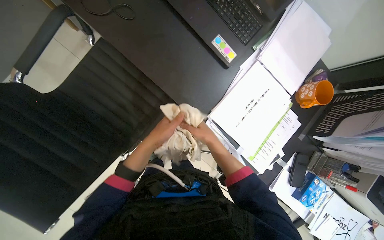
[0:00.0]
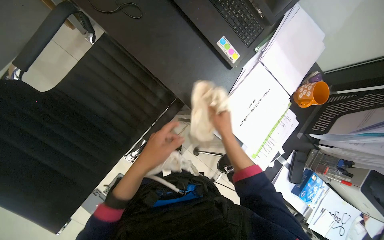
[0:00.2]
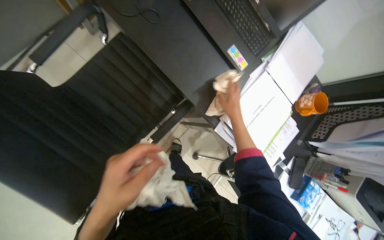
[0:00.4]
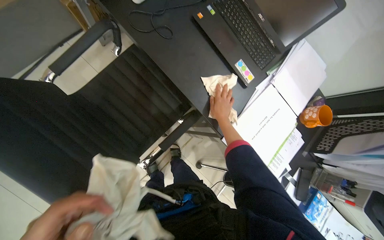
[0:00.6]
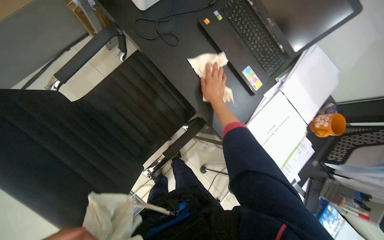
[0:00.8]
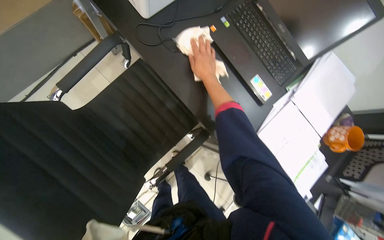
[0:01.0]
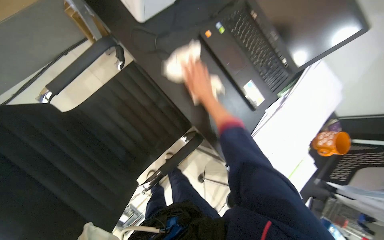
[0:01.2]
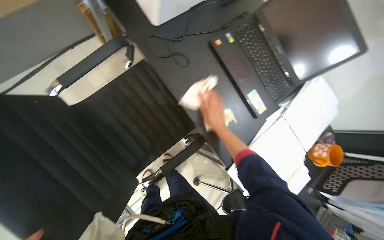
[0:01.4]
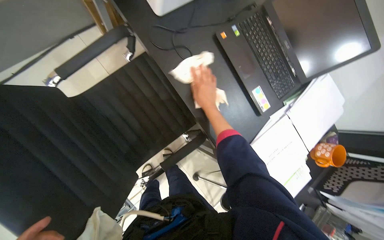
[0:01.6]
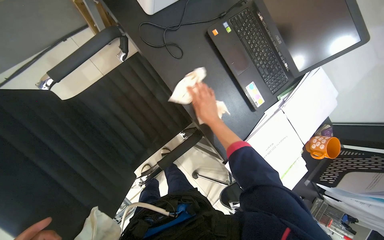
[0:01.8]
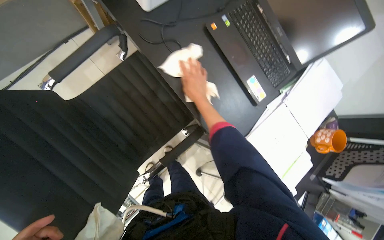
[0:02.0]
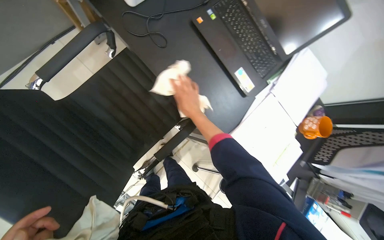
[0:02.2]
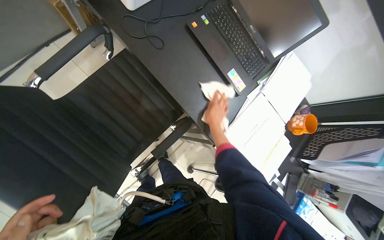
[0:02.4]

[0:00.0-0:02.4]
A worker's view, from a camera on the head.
Job: organizing items.
The whole recording: Organizing papers on desk. The worker organizes a stack of papers on the desk.
0.0 to 1.2 s: The right hand travels up the picture by roughly 30 cm.
1.2 to 2.4 s: The right hand moves up and down the picture over approximately 15 cm, changing direction 2 times.

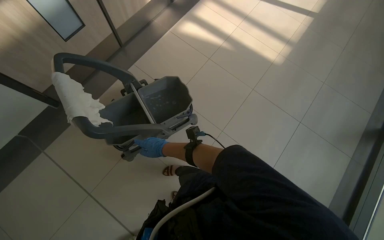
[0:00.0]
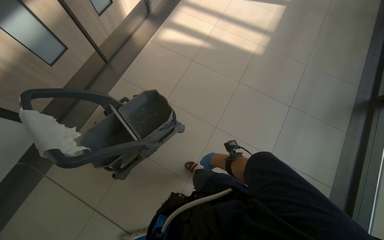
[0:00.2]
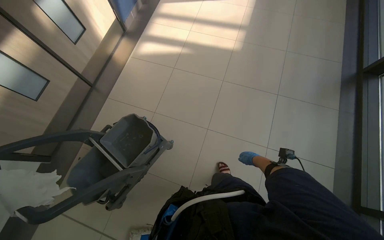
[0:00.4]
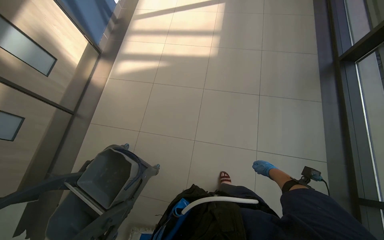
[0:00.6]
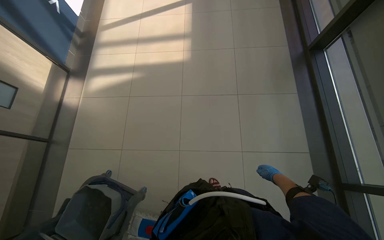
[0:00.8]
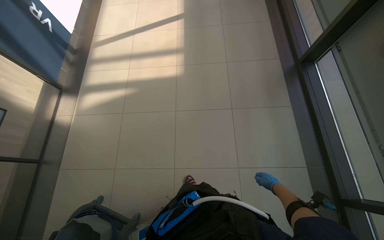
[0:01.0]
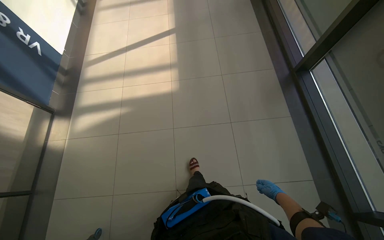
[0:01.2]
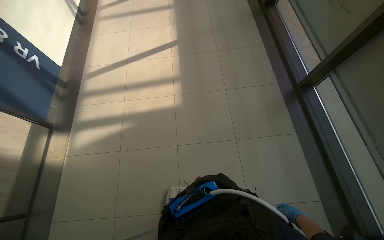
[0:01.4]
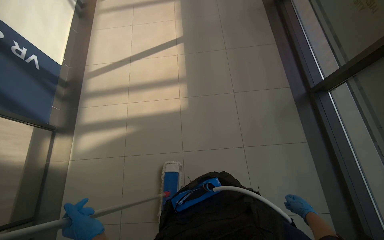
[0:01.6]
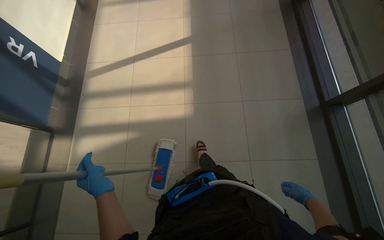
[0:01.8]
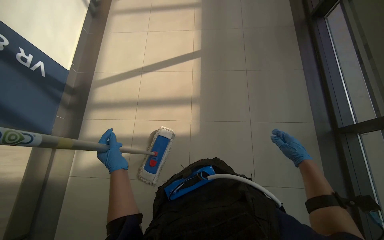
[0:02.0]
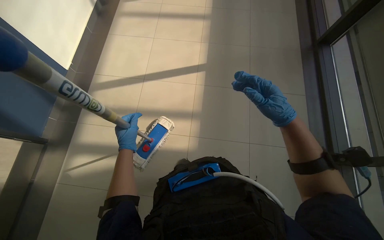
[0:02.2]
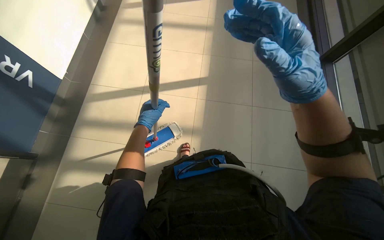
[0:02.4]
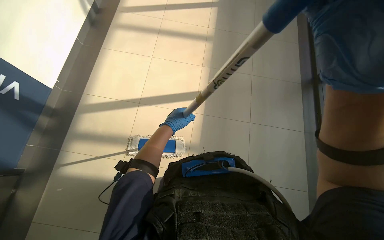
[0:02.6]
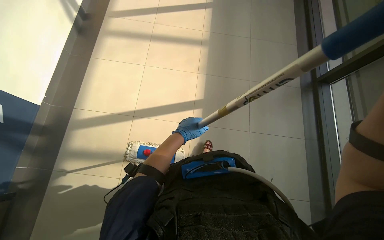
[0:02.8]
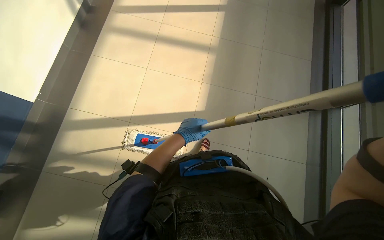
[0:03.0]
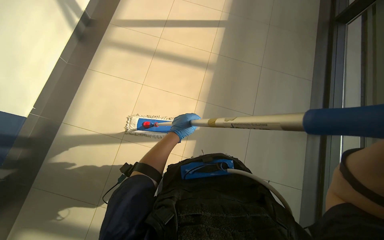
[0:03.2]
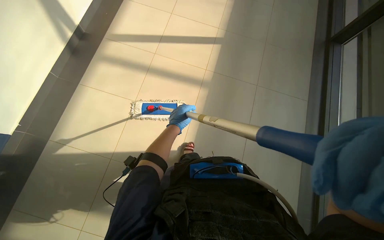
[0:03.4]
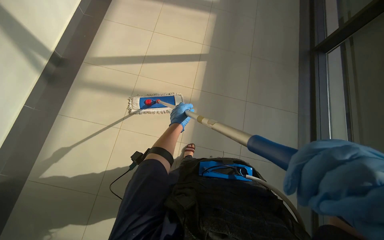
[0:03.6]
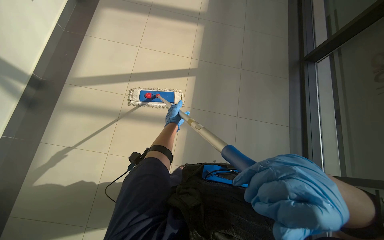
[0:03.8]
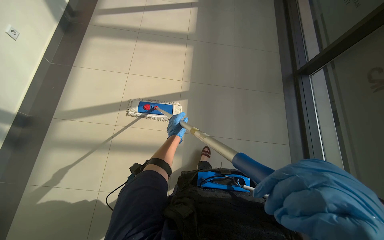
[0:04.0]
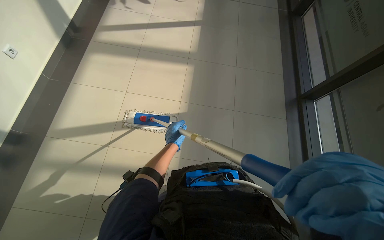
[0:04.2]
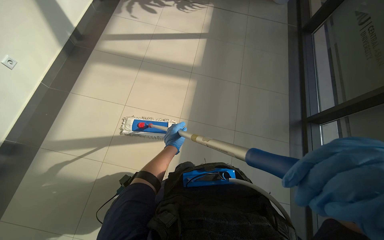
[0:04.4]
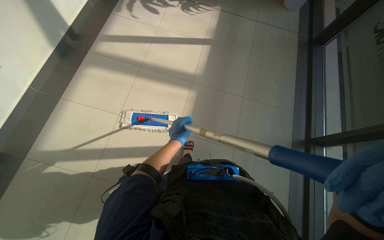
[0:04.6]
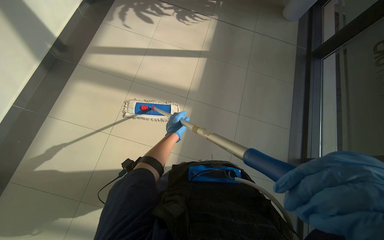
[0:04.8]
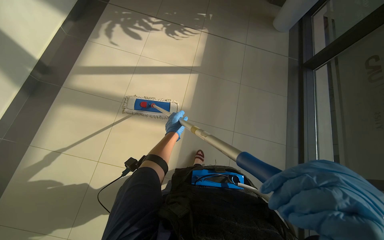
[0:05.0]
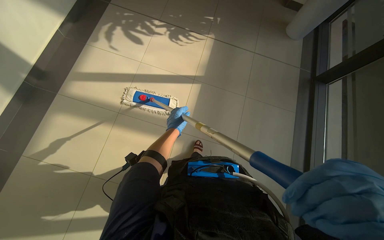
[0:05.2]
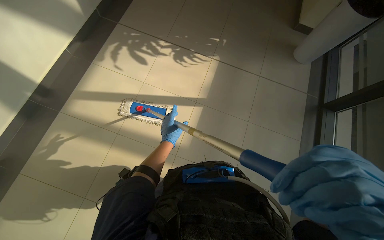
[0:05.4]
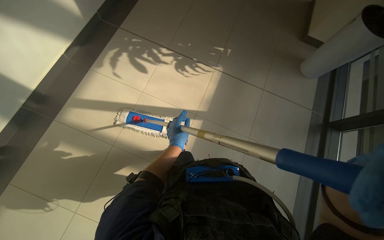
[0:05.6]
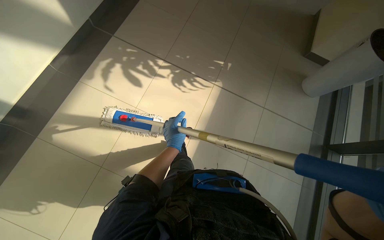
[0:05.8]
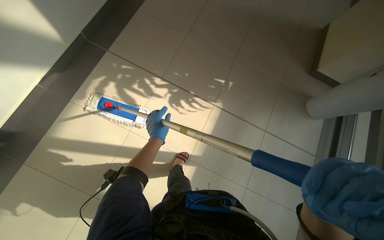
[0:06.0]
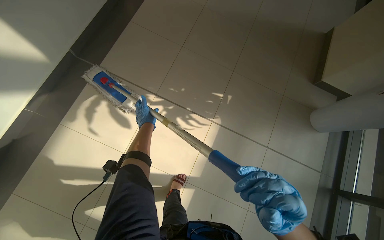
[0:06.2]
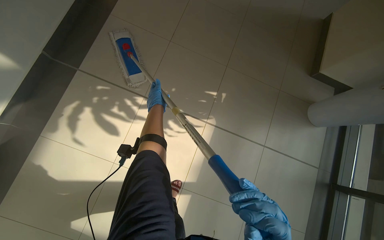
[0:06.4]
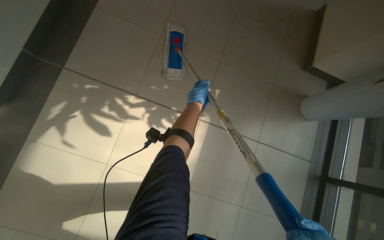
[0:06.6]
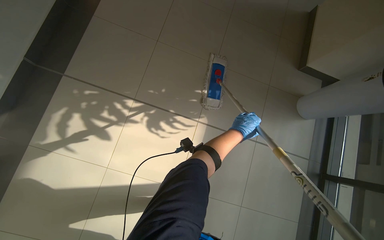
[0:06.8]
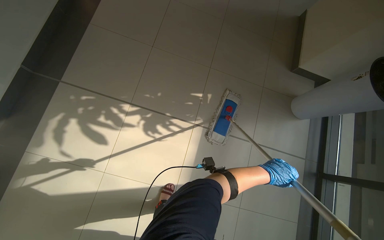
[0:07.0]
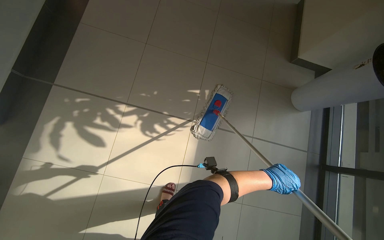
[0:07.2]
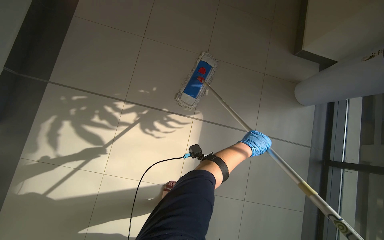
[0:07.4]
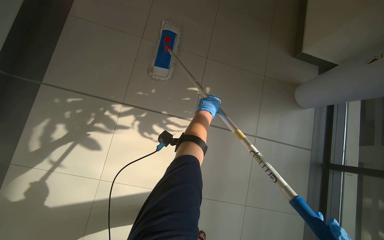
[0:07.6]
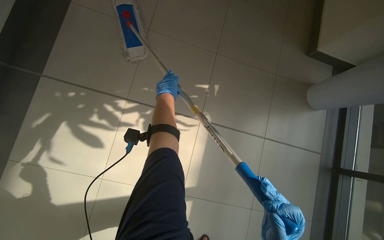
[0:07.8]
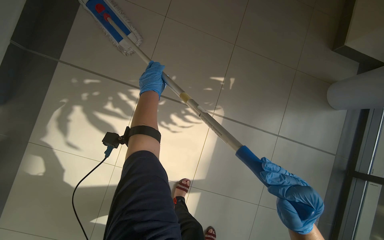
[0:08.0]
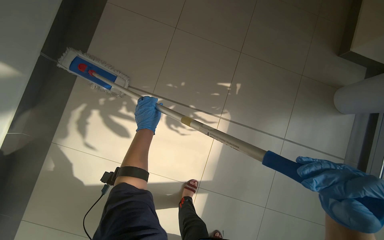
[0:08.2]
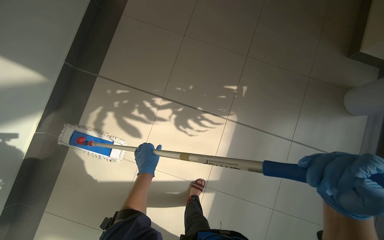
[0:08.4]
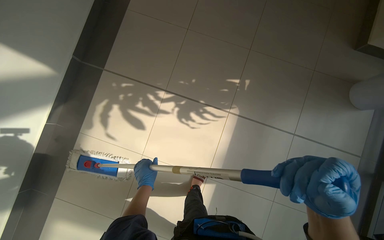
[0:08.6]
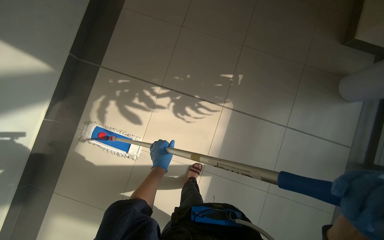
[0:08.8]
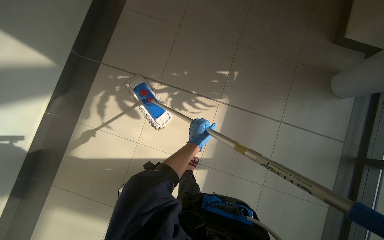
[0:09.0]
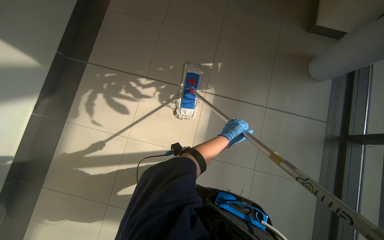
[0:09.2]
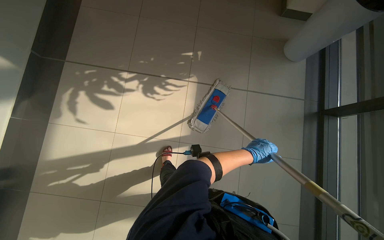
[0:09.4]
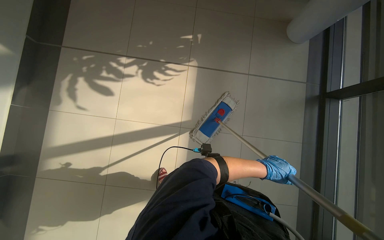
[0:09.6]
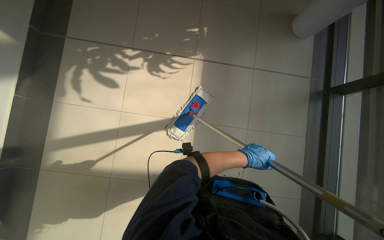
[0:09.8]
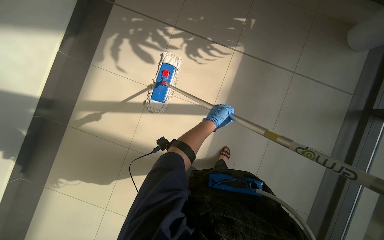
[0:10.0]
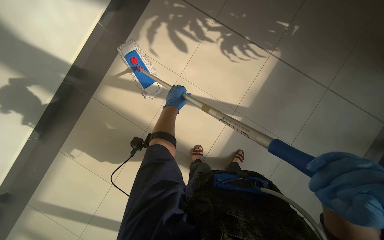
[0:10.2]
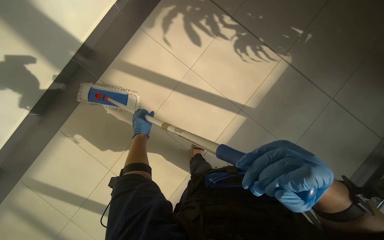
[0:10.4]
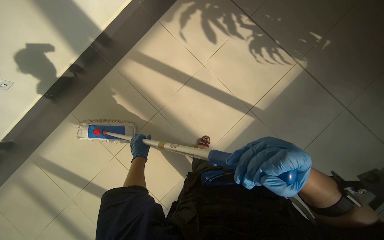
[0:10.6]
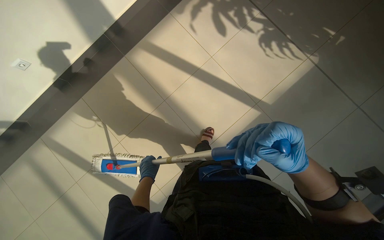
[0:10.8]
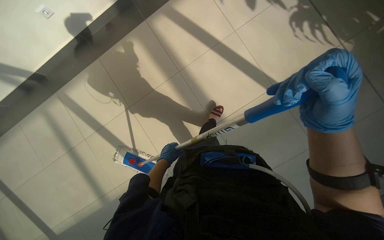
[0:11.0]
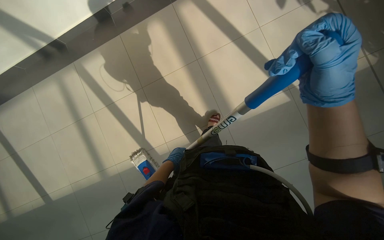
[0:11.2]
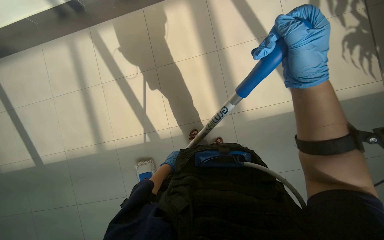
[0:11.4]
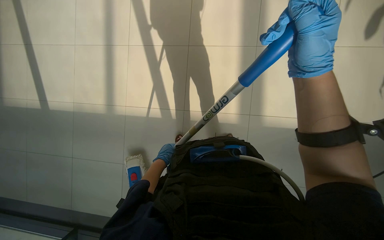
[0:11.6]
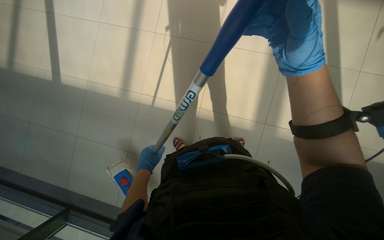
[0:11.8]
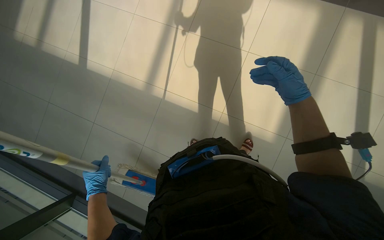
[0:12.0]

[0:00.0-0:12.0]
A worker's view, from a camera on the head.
Job: mopping floor.
The whole recording: Mopping the floor. The worker mops the floor using a mop and a cleaning cart.
0.0 to 1.6 s: The head travels about 1 m. The scene turns roughly 40 degrees counterclockwise in the picture.
1.6 to 3.0 s: The head travels some 1 m.
3.0 to 4.4 s: The wearer moves some 1 m. The view tilts some 10 degrees upward.
4.4 to 6.0 s: The head travels roughly 1.5 m.
6.0 to 7.6 s: The head travels some 50 cm.
7.6 to 9.0 s: The left hand travels down the picture and back again, some 35 cm each way.
9.0 to 10.4 s: The camera is carried approximately 50 cm.
10.4 to 12.0 s: The wearer moves roughly 60 cm. The scene turns roughly 45 degrees clockwise in the picture.

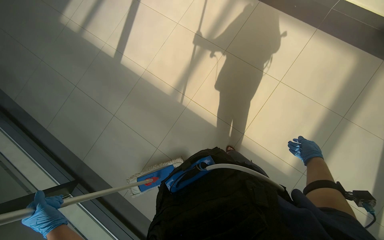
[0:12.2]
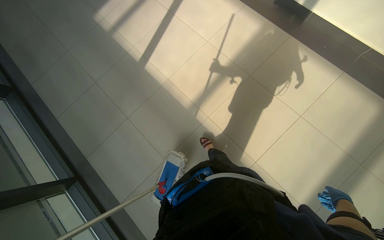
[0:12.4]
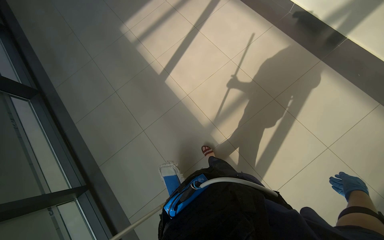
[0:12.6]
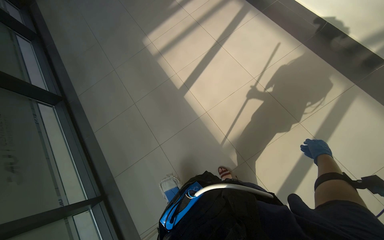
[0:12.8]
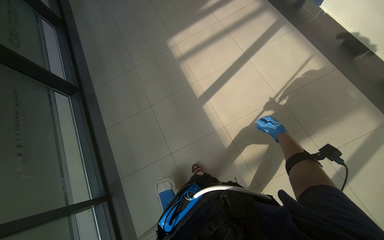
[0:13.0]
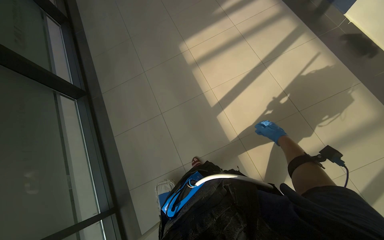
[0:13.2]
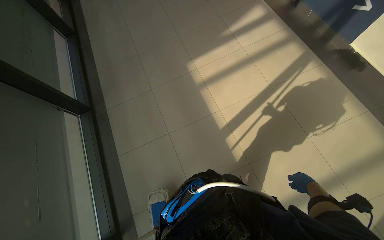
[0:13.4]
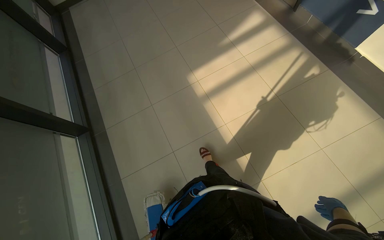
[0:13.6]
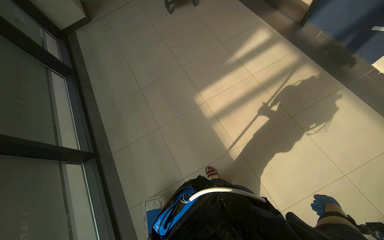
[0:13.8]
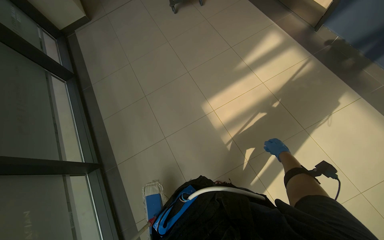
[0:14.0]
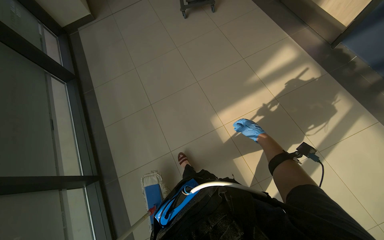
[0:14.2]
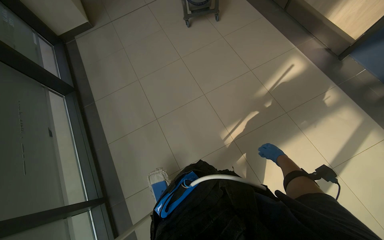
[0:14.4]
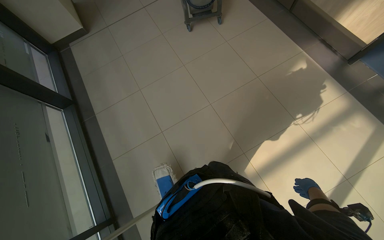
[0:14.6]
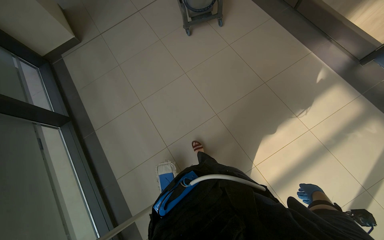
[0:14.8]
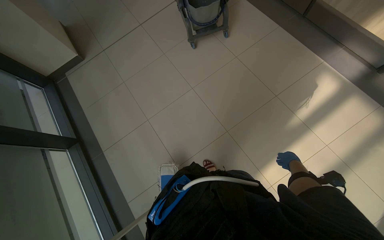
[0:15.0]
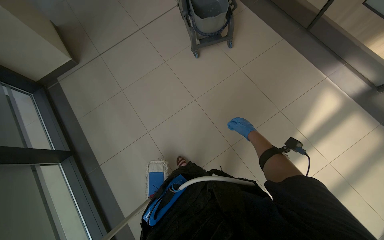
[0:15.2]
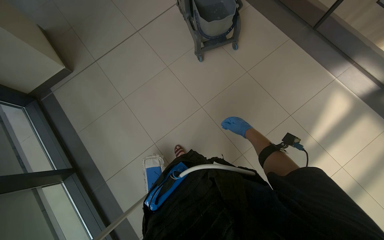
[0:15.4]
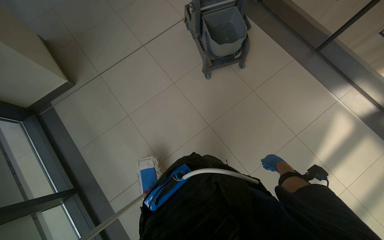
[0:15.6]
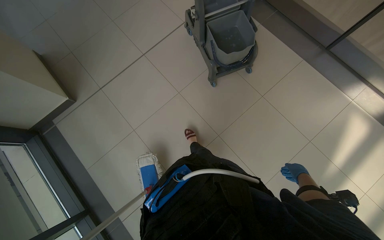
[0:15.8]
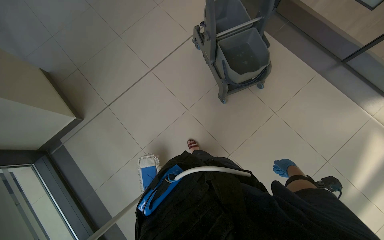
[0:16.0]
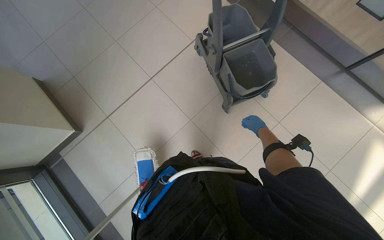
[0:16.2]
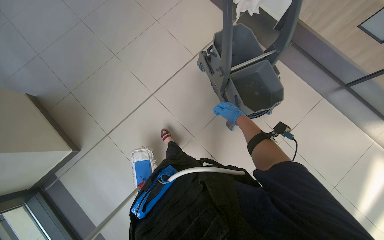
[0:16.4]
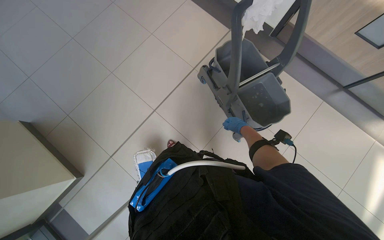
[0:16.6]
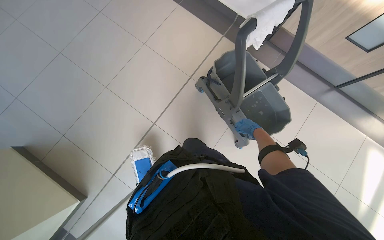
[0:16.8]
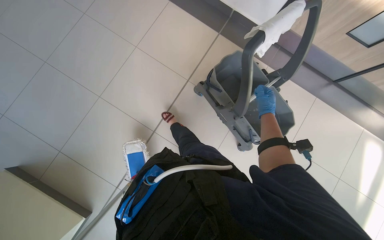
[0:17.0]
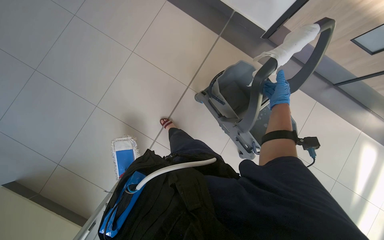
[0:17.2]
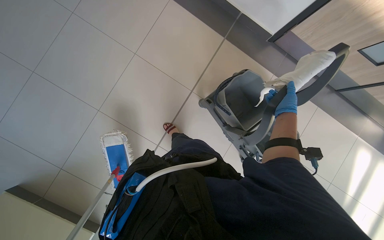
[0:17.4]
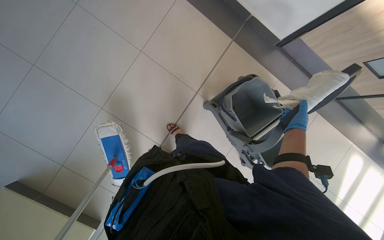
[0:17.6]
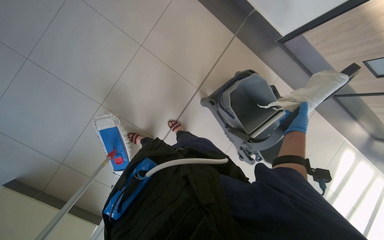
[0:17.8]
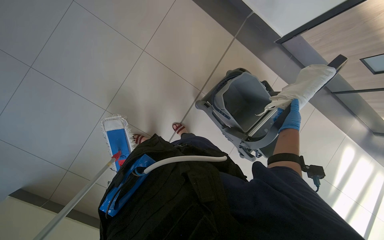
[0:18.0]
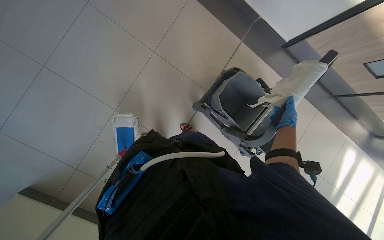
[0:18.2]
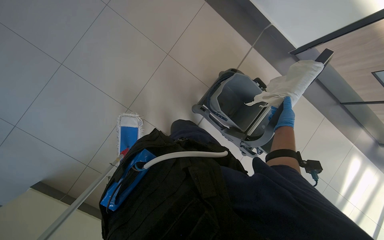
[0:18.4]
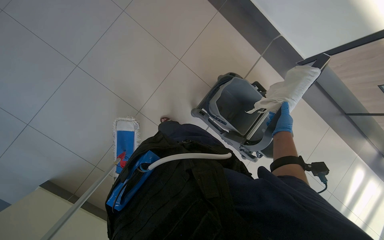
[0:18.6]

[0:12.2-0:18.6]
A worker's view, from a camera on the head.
Job: mopping floor.
The whole recording: Mopping the floor. The worker mops the floor using a mop and a cleaning cart.
12.2 to 13.8 s: The camera travels roughly 1.5 m.
15.4 to 17.0 s: The wearer moves approximately 1.5 m. The wearer's head swings about 20 degrees to the right.
17.0 to 18.6 s: The camera travels roughly 50 cm.
